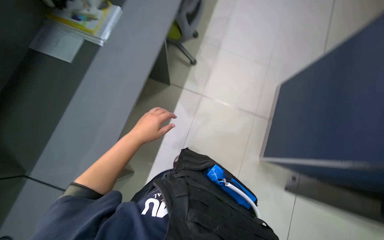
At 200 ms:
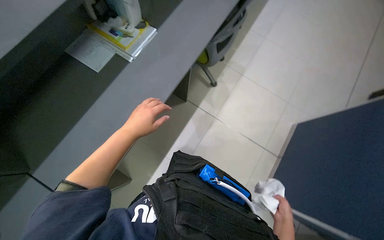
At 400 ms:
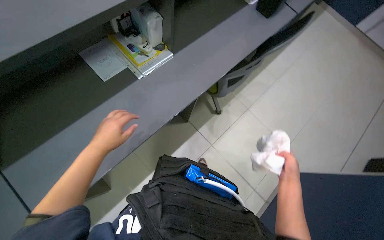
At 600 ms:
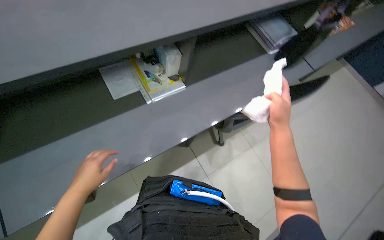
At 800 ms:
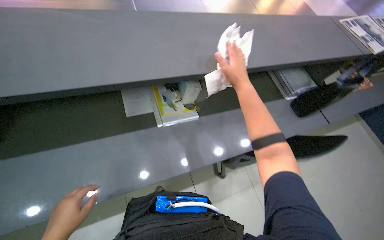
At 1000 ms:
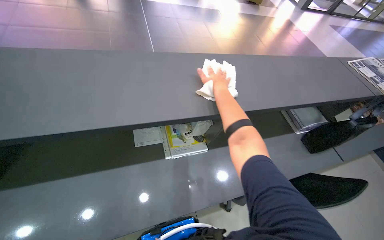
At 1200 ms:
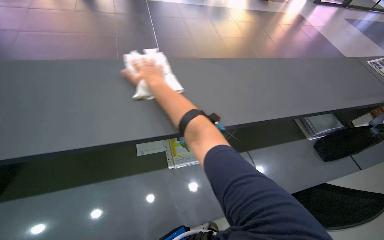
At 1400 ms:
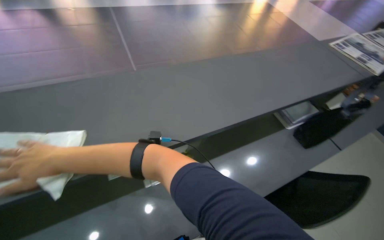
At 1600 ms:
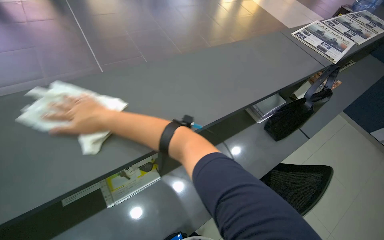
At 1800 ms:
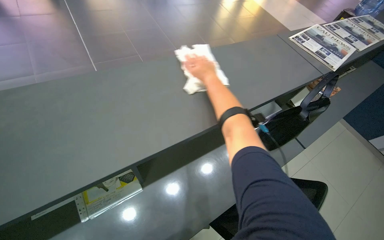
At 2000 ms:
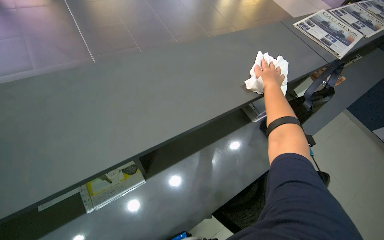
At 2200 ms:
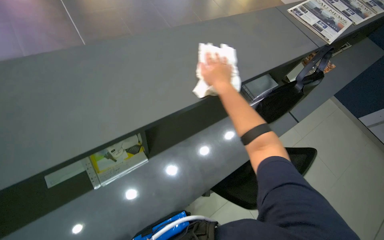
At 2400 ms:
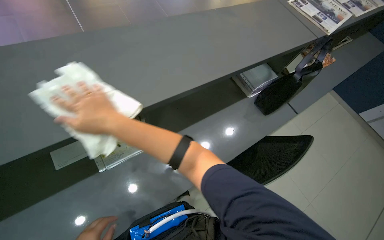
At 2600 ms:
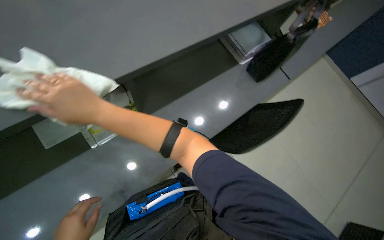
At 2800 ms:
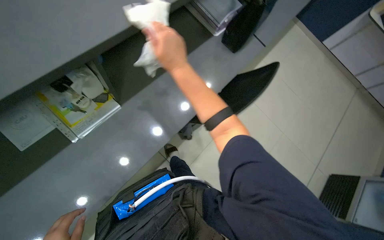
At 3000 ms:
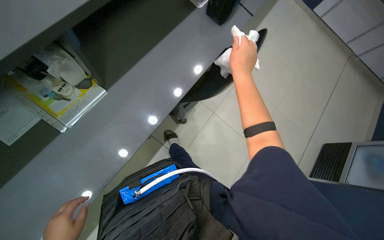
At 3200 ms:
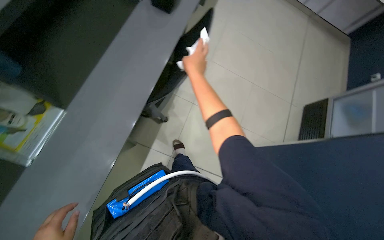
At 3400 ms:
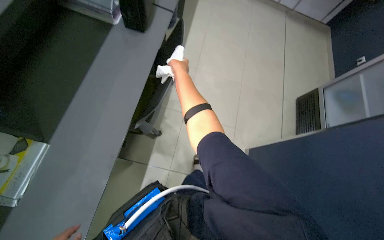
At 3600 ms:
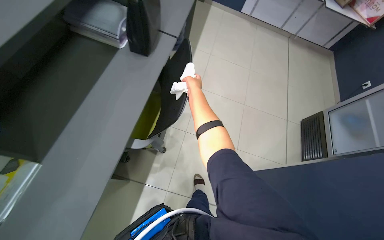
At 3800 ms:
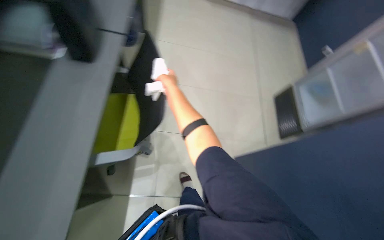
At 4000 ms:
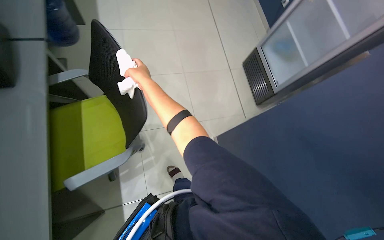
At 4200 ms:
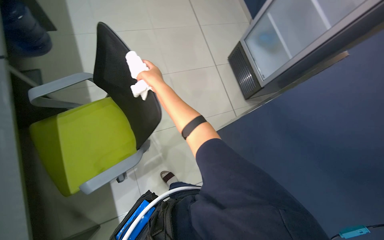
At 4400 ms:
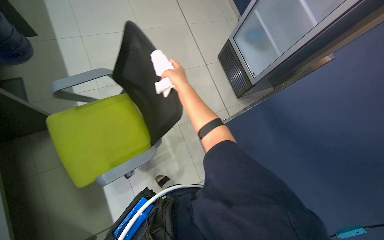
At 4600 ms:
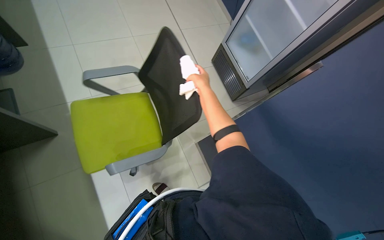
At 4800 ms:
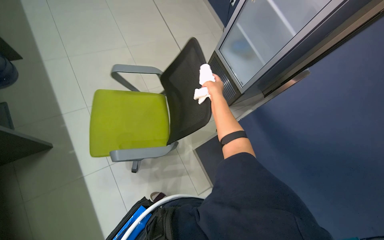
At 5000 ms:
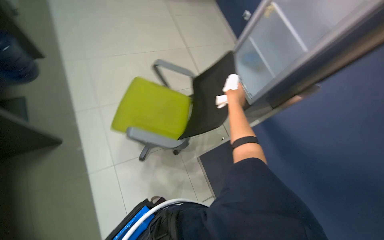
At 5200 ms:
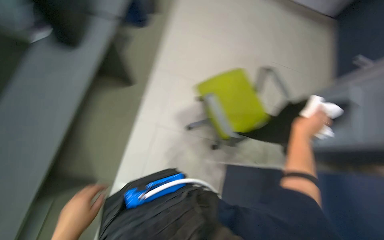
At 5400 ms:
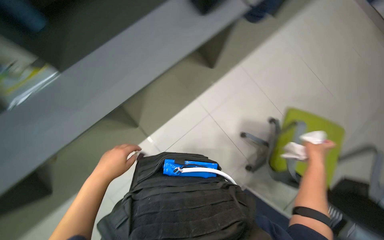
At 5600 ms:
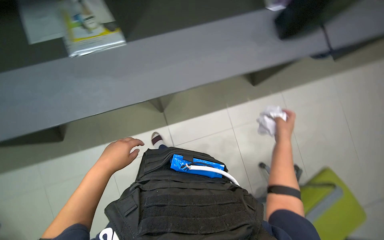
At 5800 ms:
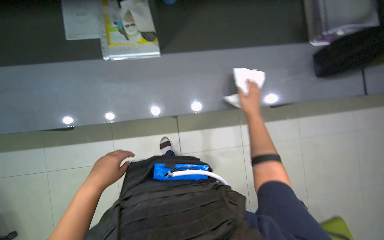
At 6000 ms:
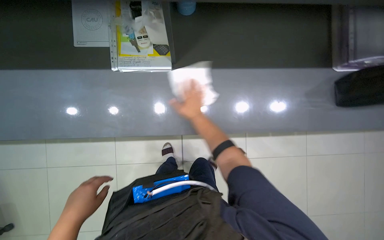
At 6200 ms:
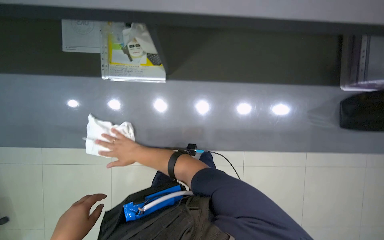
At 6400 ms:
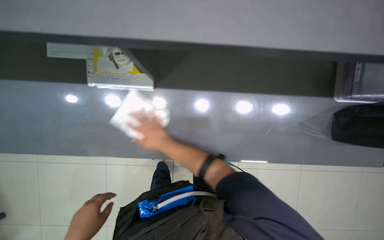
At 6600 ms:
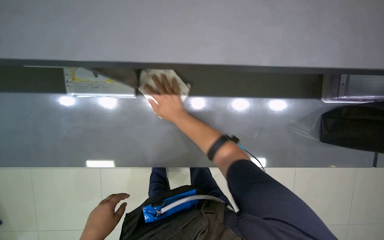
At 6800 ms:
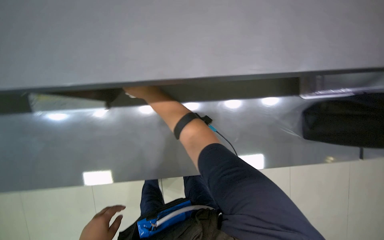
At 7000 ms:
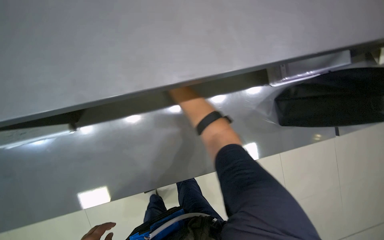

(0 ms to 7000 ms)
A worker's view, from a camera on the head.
Job: wiping surfaces.
The whole recording: Wiping desk surface. The worker wipes the desk surface with a white cloth.
0 ms - 1400 ms: The view tilts roughly 35 degrees upward. The scene turns about 40 degrees clockwise in the picture.
1400 ms - 2800 ms: The head rotates about 20 degrees to the right. The camera pitches downward, by about 25 degrees. The right hand swings left and right, approximately 50 cm each way, with 2 reversals.
2800 ms - 4200 ms: The head rotates about 60 degrees to the right.
4200 ms - 5600 ms: The head travels some 60 cm.
5600 ms - 7000 ms: The head travels roughly 50 cm.

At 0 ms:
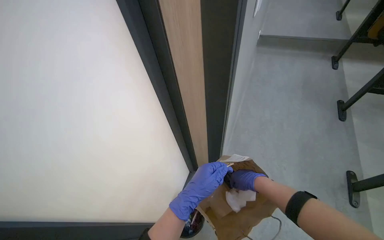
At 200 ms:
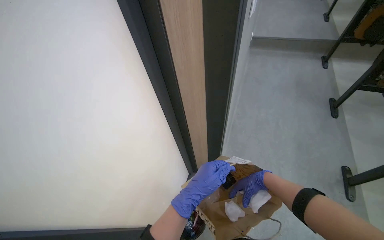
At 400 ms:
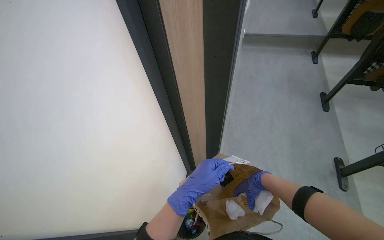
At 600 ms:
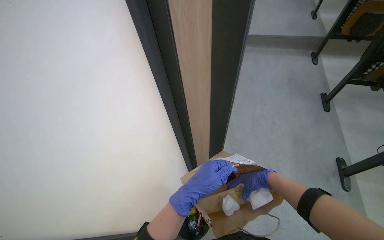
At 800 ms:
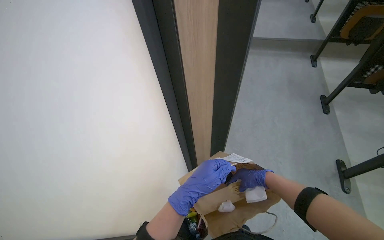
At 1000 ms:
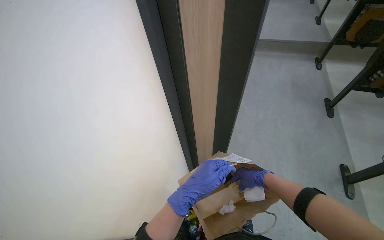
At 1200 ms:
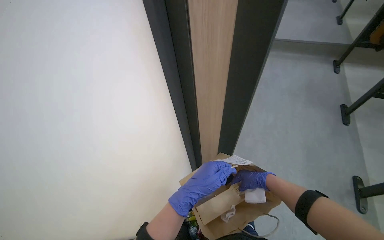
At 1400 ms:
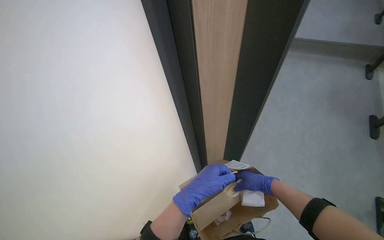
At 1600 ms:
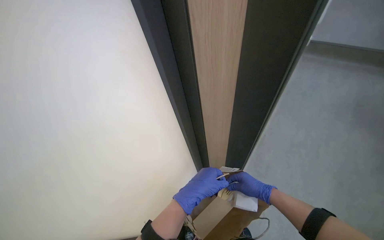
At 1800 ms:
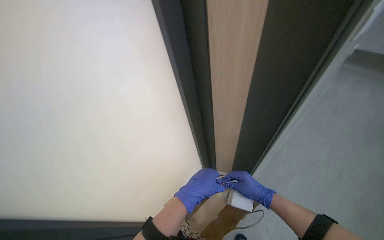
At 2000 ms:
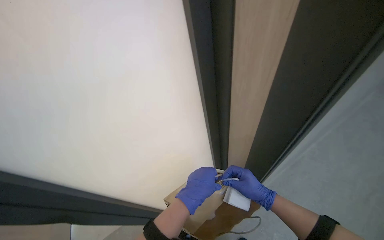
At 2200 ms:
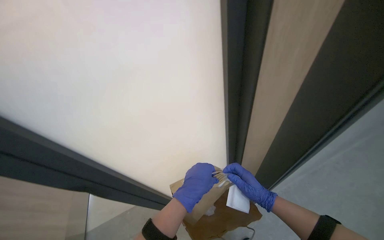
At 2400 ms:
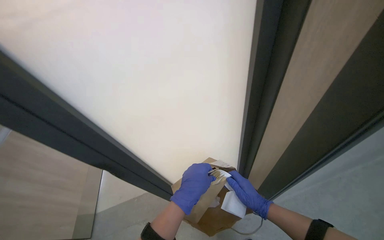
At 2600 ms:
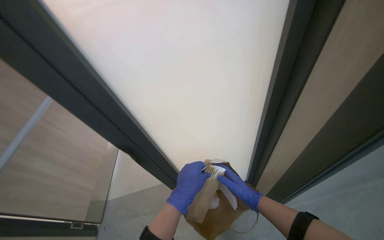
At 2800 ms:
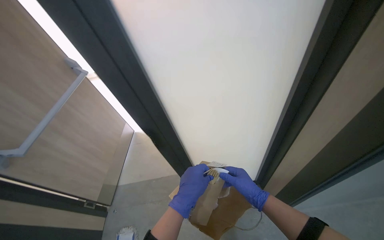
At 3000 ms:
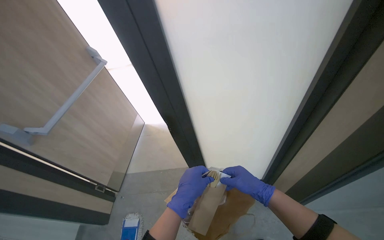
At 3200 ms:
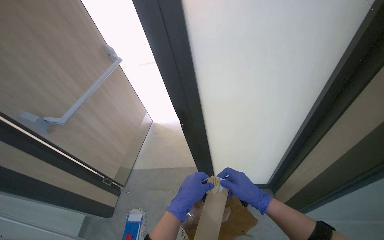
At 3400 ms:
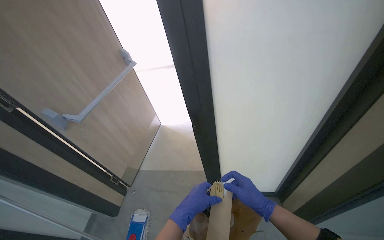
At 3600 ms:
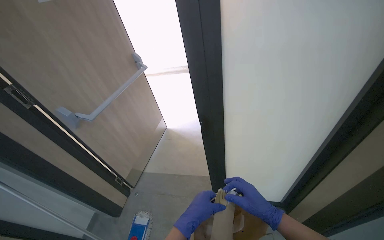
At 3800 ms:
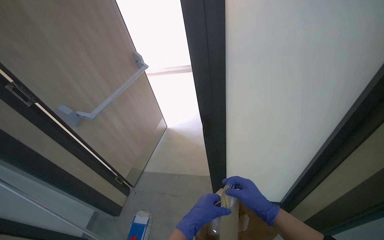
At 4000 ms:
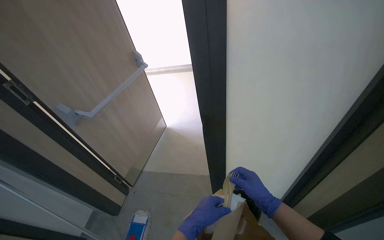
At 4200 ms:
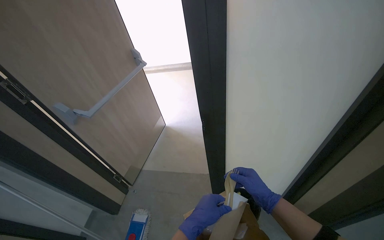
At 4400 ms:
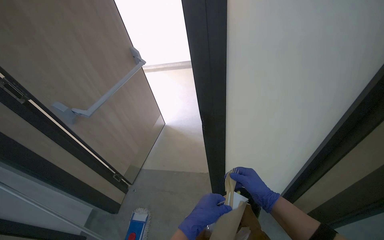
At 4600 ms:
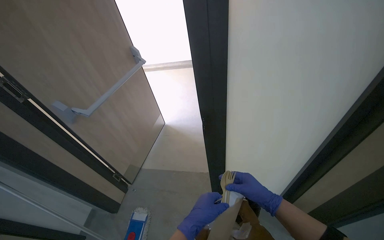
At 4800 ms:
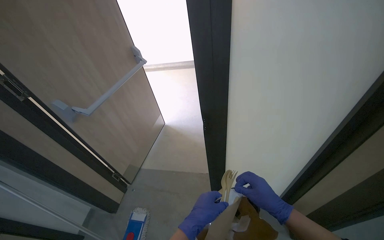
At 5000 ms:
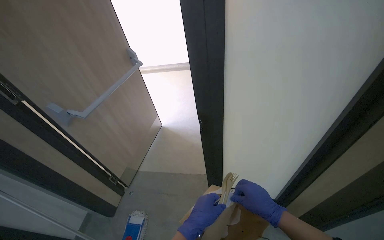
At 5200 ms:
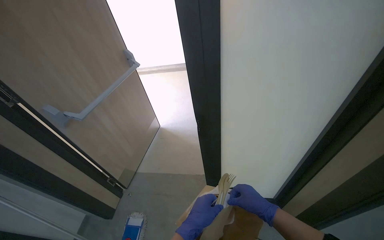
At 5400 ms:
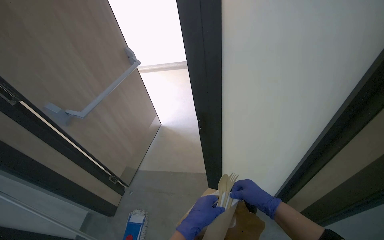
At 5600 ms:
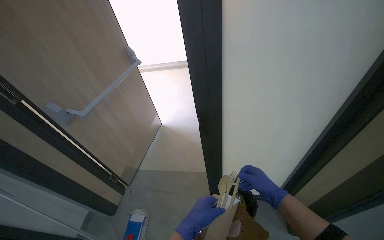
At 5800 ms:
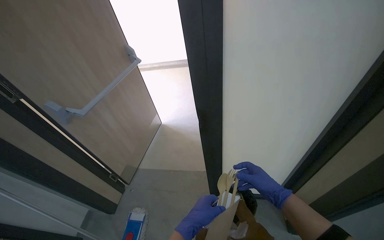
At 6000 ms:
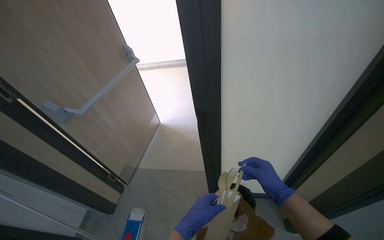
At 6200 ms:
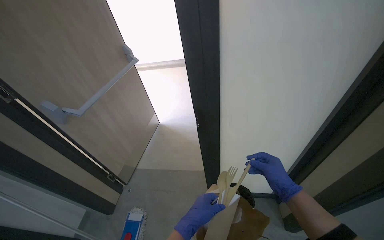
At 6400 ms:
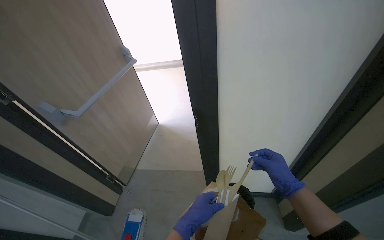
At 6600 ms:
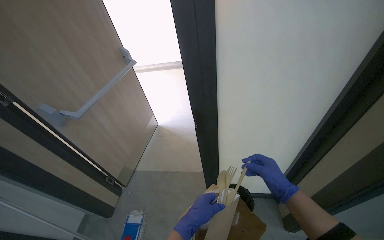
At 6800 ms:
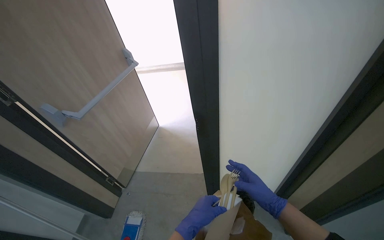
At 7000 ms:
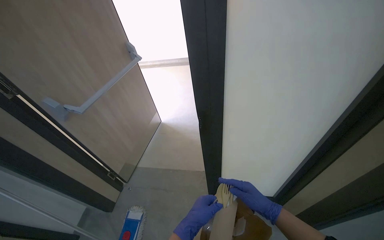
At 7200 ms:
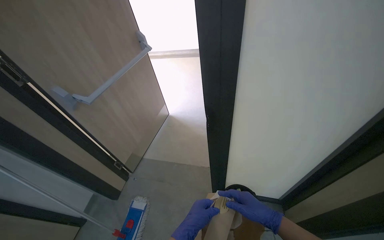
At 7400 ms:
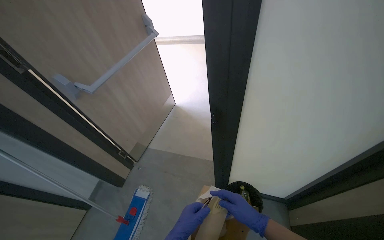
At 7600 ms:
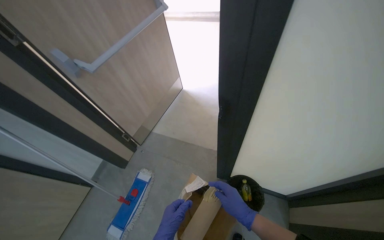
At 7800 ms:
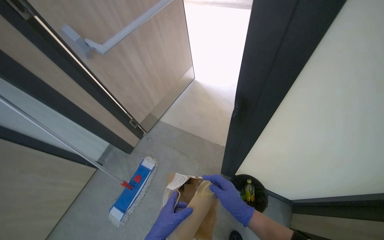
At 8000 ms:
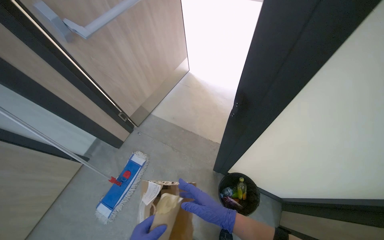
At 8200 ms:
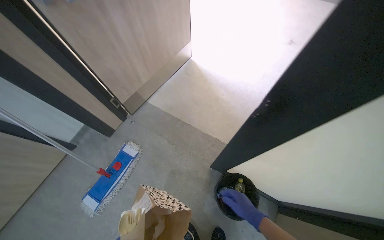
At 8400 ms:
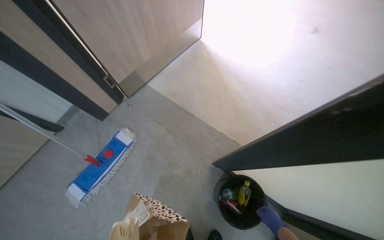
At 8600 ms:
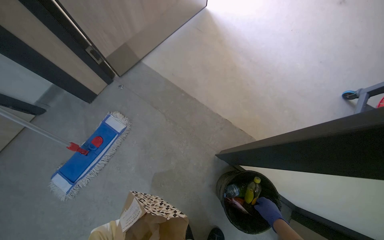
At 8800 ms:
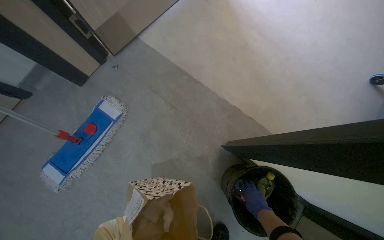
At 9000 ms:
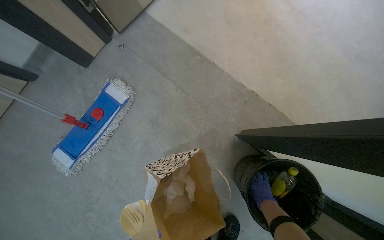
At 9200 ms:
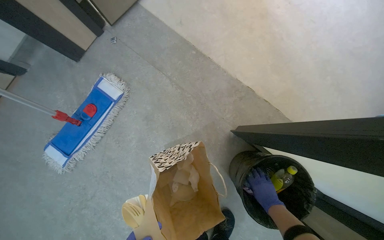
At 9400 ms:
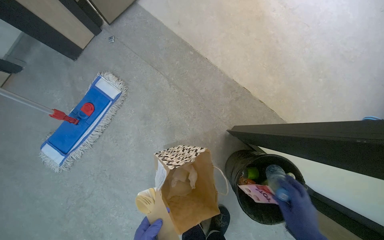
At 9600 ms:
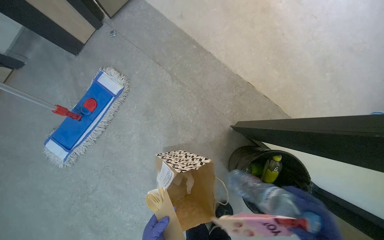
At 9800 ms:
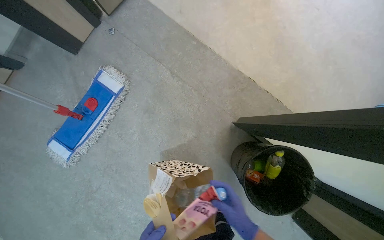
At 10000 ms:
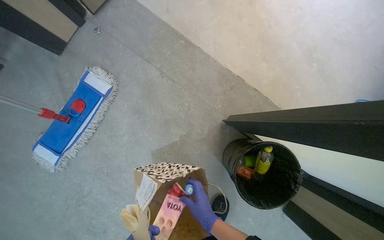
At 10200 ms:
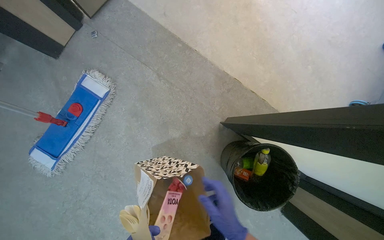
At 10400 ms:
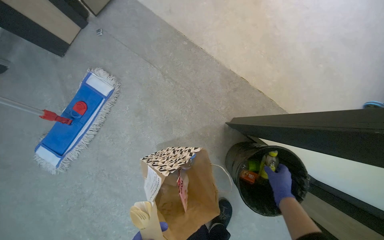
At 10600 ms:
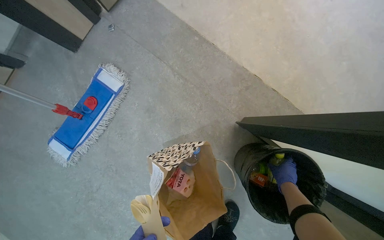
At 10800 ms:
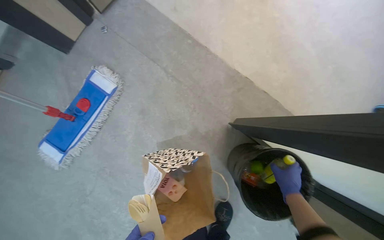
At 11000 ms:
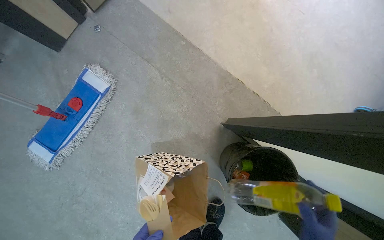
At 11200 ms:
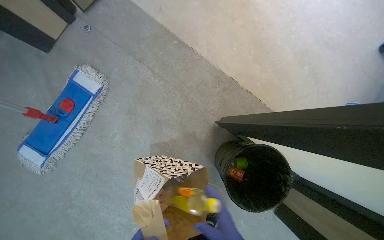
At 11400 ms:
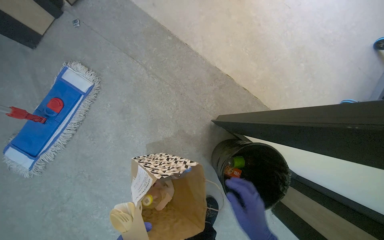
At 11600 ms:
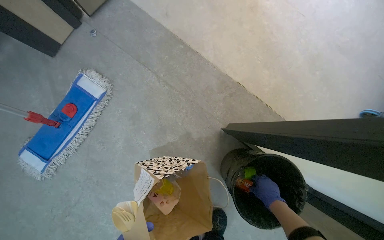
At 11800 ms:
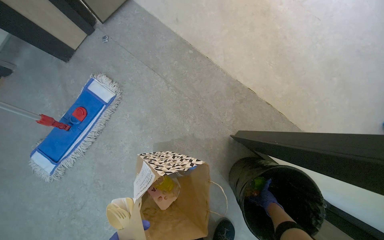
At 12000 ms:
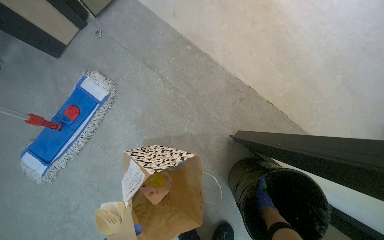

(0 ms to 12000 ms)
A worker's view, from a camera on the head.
Job: managing trash.
The whole recording: Unpacking items from bag. The worker removes various items from a paper bag, arranging cutlery and discarding other items into a bin.
0 ms - 1600 ms: The right hand heads farther from the camera, covering about 15 cm.
1600 ms - 3000 ms: The head turns to the left by approximately 35 degrees.
3000 ms - 4400 ms: The hands work in one place, with small movements.
4400 ms - 6000 ms: The hands are busy where they are.
6000 ms - 7600 ms: The view tips downward by about 15 degrees. The right hand travels to the left by some 10 cm.
7600 ms - 9000 ms: The wearer moves about 70 cm. The camera pitches downward, by about 30 degrees.
10400 ms - 12000 ms: The right hand goes nearer and farther, some 25 cm each way, reversing 2 times.
